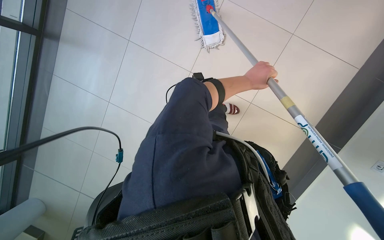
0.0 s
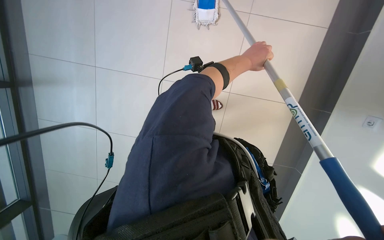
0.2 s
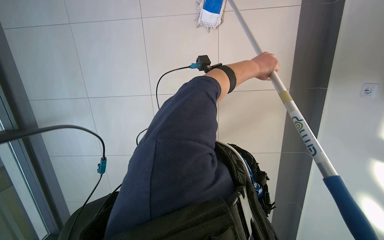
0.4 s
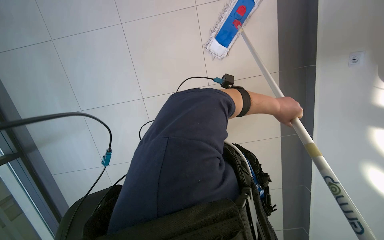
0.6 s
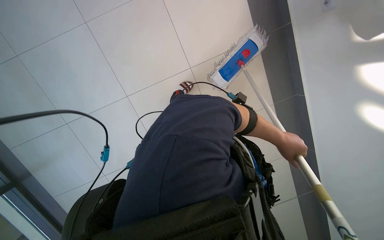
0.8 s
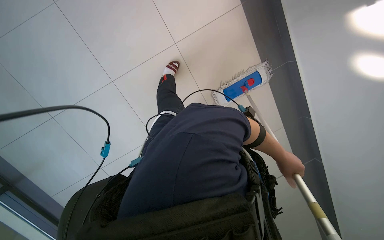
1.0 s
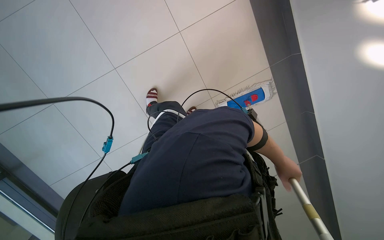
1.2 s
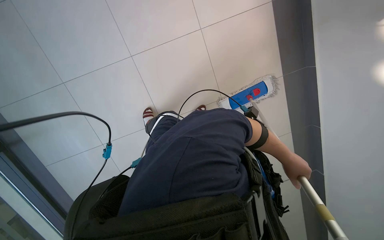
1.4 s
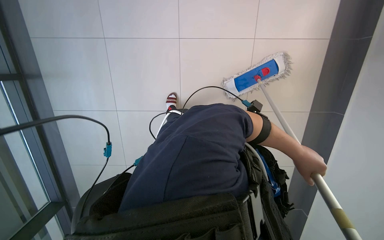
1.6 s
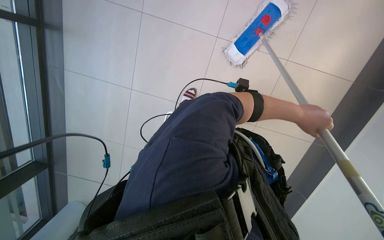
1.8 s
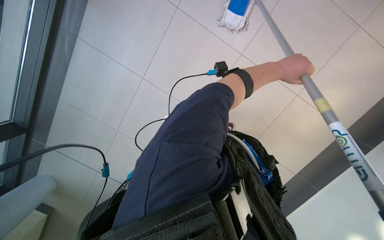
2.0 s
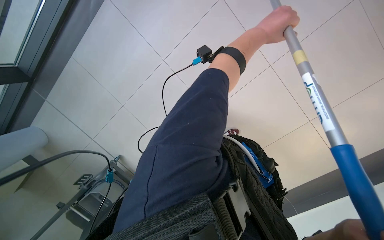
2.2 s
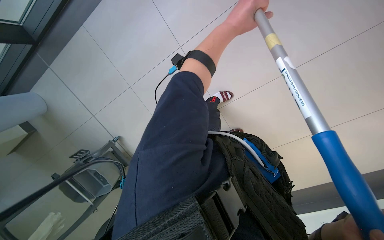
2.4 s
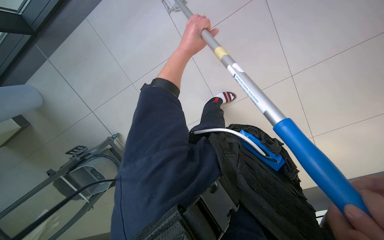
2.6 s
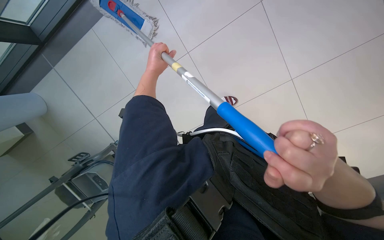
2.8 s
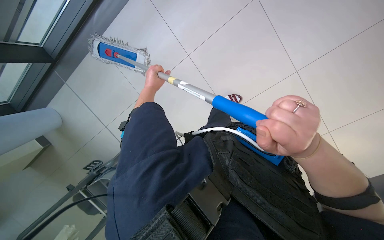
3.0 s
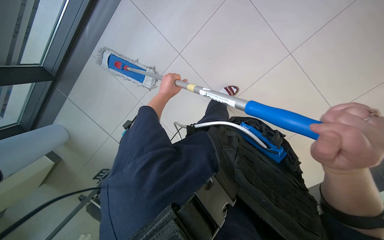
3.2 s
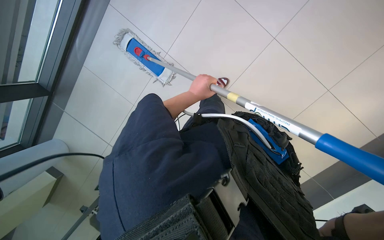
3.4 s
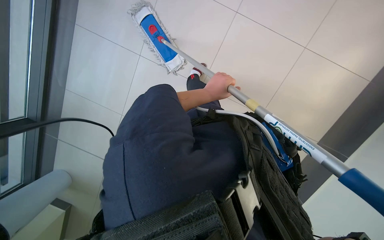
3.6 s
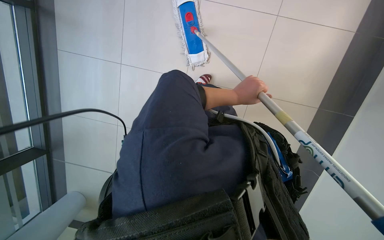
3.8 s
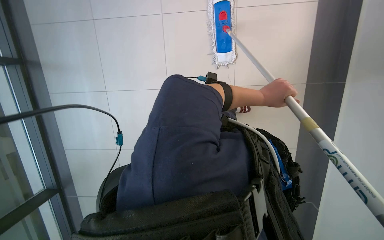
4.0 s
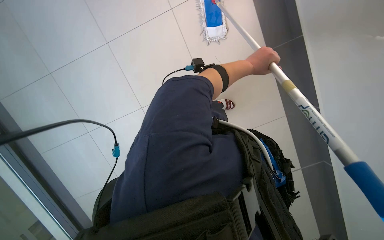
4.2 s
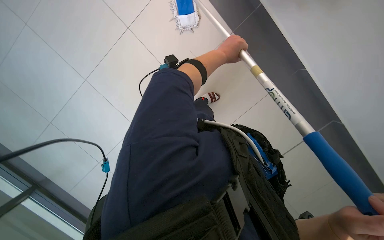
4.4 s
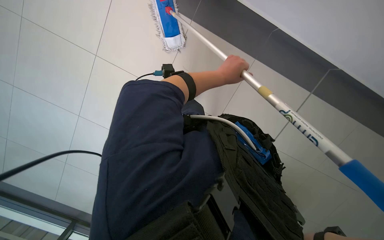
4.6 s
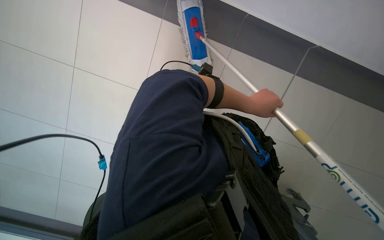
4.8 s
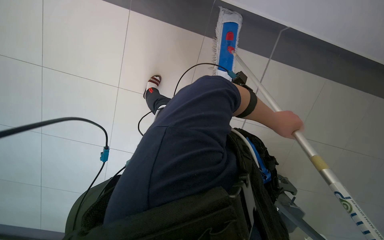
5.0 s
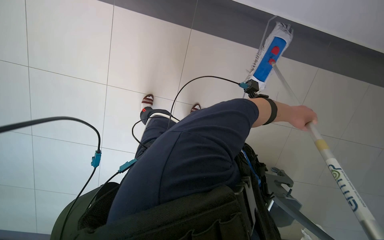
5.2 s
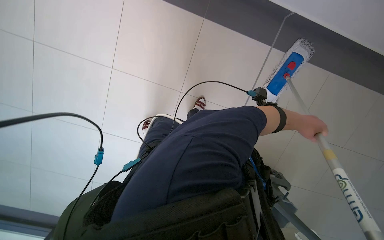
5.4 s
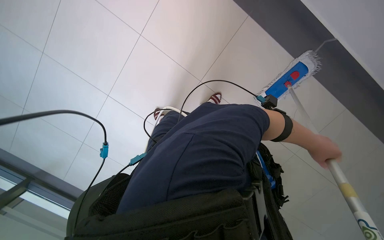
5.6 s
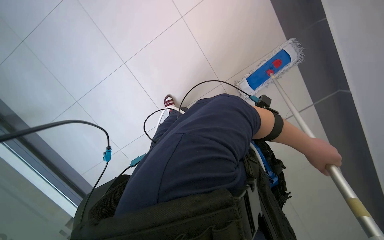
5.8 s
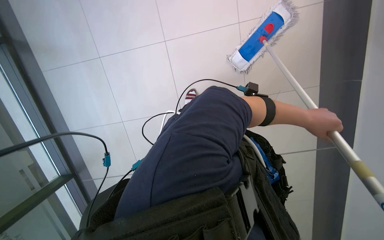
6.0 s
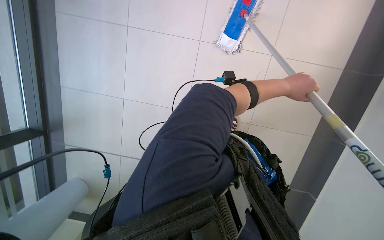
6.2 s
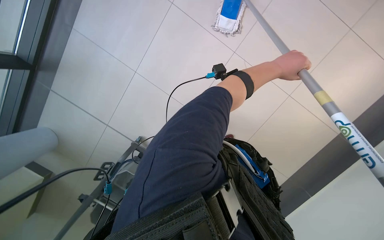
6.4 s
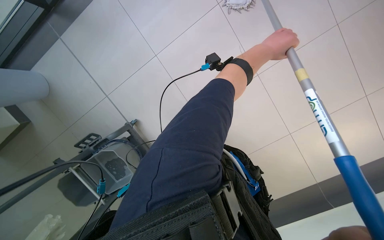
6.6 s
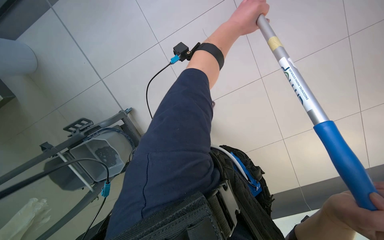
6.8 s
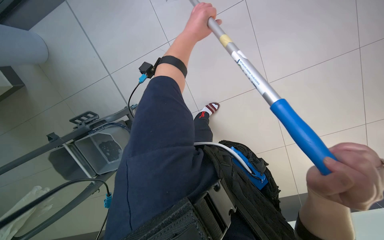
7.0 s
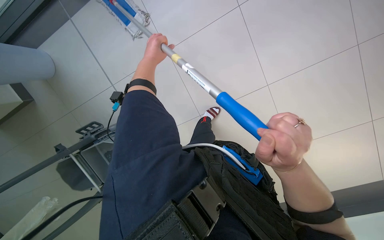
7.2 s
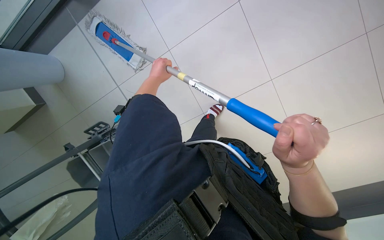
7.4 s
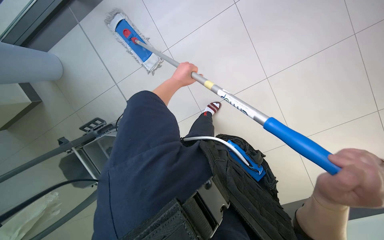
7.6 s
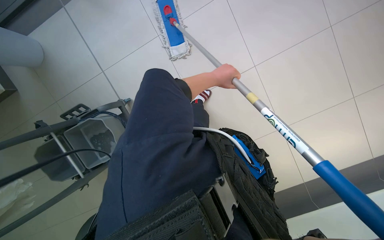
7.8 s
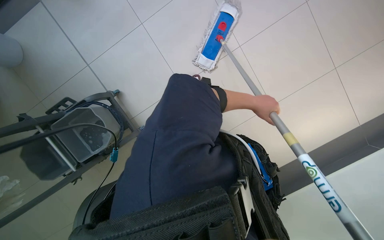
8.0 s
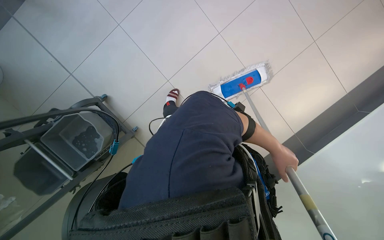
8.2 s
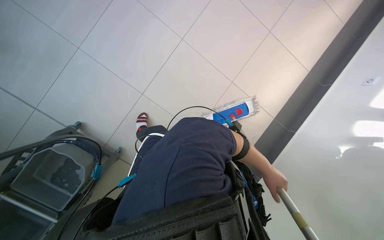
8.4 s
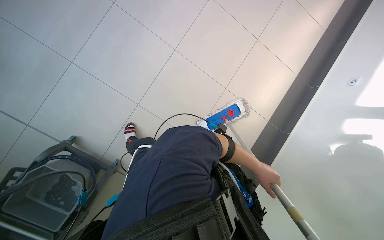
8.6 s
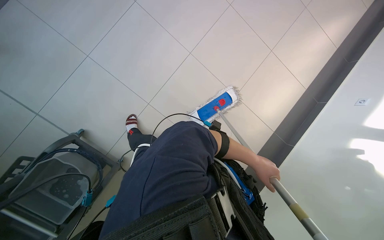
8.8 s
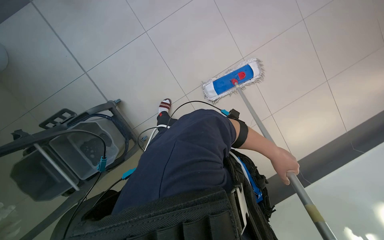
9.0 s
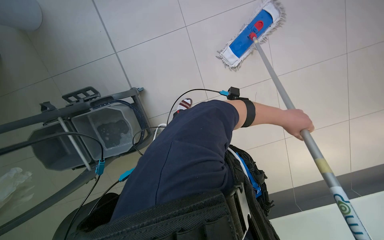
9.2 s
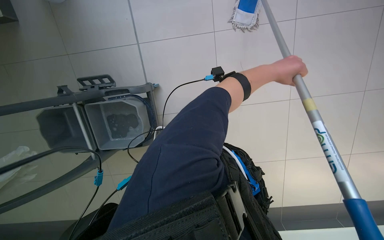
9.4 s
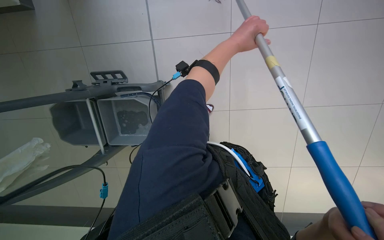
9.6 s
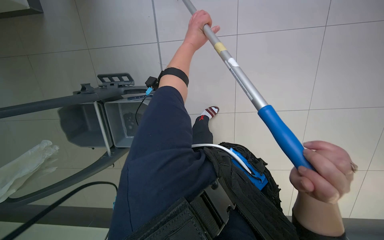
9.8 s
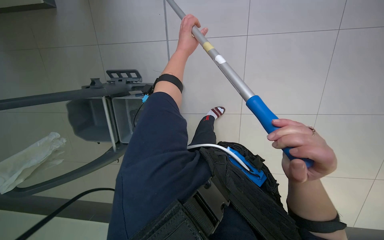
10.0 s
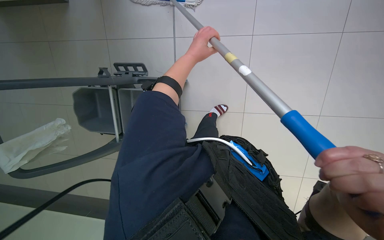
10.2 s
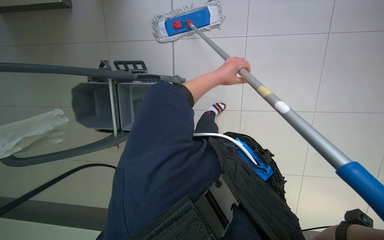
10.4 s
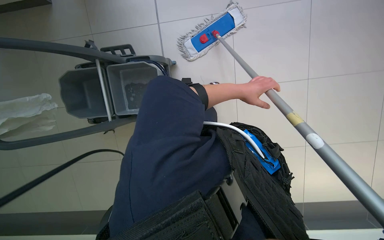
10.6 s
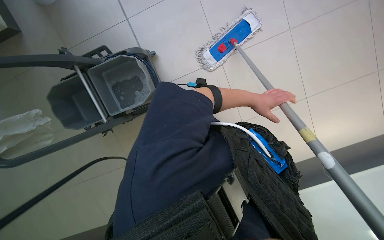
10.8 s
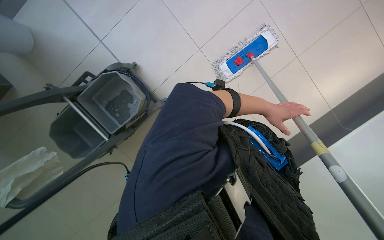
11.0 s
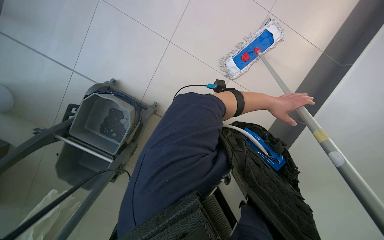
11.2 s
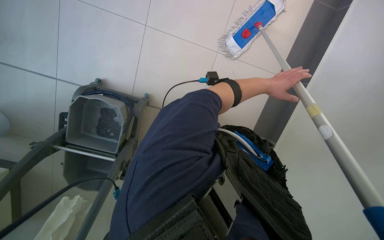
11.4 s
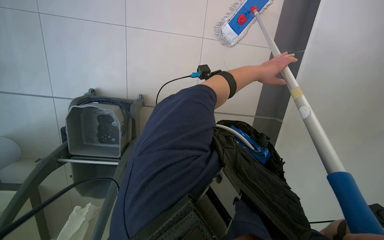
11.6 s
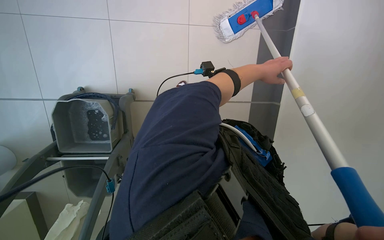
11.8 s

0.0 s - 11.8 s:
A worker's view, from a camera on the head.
Job: mopping floor.
The whole recording: Mopping tiled floor. The worker mops the tiled floor, occasionally moving the mop bucket and cleaning the mop head.
0.0 s - 1.4 s: The camera travels some 60 cm. The scene turns roughly 25 degrees clockwise in the picture.
1.4 s - 3.0 s: The view tips downward by some 15 degrees. The left hand goes approximately 40 cm to the left.
3.0 s - 4.4 s: The left hand goes about 35 cm to the right.
4.4 s - 6.0 s: The camera travels roughly 60 cm. The head rotates about 30 degrees to the left.
6.0 s - 7.4 s: The camera is aimed about 20 degrees further to the left. The left hand heads to the left, covering roughly 40 cm.
7.4 s - 8.8 s: The left hand moves to the right and down the picture, roughly 50 cm.
8.8 s - 10.4 s: The wearer looks about 30 degrees further to the left. The left hand is displaced to the left and up the picture by approximately 50 cm.
10.4 s - 11.8 s: Everything in view rotates roughly 25 degrees counterclockwise. The left hand heads to the right and farther from the camera, covering approximately 25 cm.

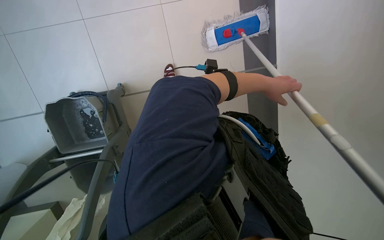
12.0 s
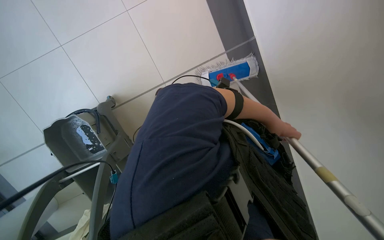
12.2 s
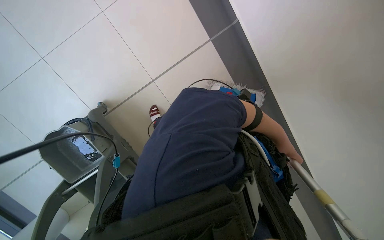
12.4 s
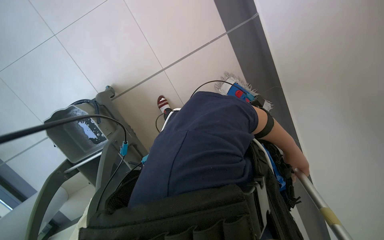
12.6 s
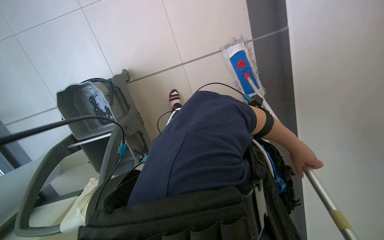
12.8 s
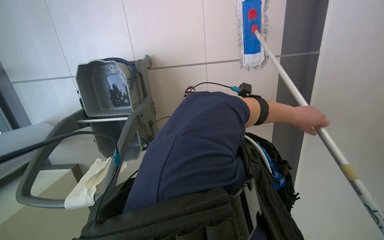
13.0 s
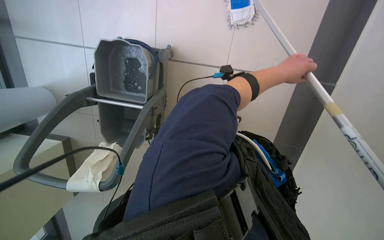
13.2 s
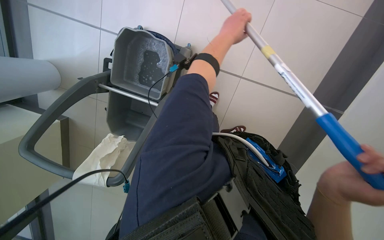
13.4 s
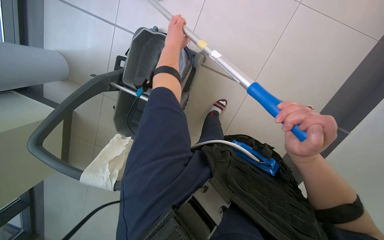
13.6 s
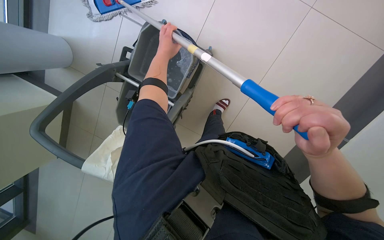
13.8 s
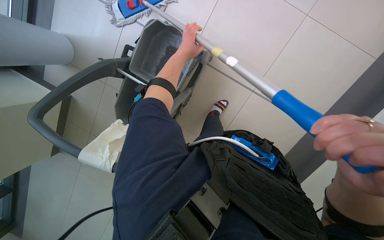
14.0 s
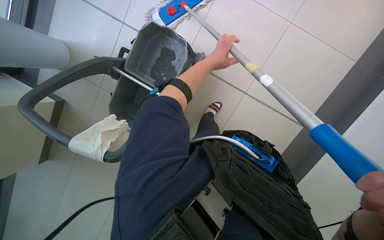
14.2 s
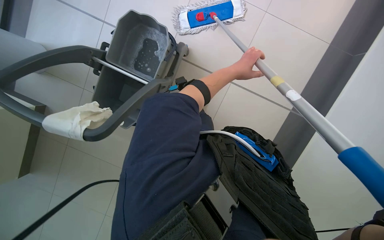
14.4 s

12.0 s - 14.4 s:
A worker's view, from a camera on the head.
Job: mopping floor.
The whole recording: Mopping tiled floor. The worker mops the tiled floor, occasionally moving the mop bucket and cleaning the mop head.
12.0 s - 13.2 s: Everything in view rotates about 35 degrees clockwise. The left hand moves nearer to the camera, roughly 15 cm.
13.2 s - 14.4 s: The left hand is displaced farther from the camera by approximately 10 cm, and goes to the left and returns, roughly 50 cm each way.

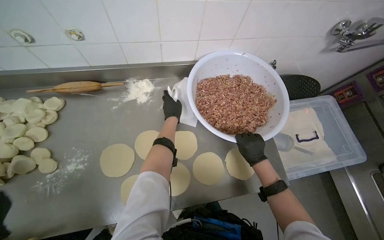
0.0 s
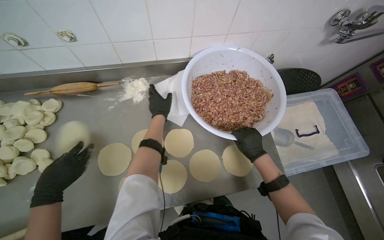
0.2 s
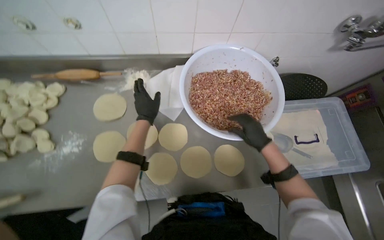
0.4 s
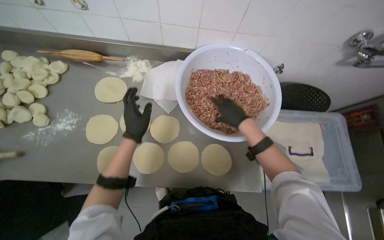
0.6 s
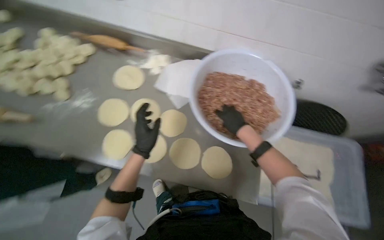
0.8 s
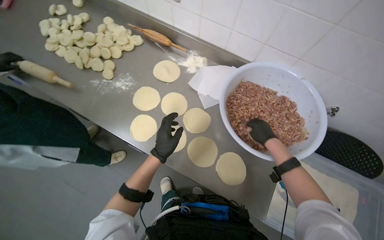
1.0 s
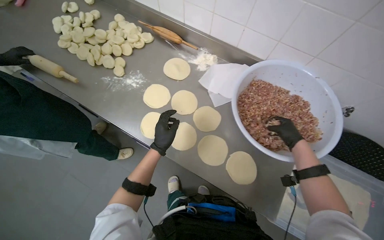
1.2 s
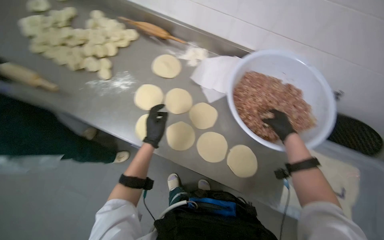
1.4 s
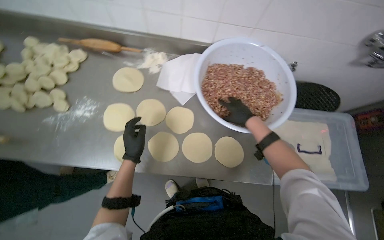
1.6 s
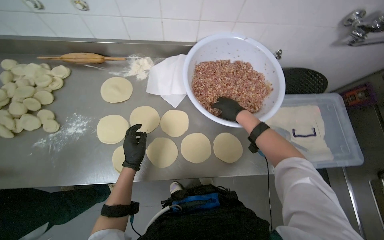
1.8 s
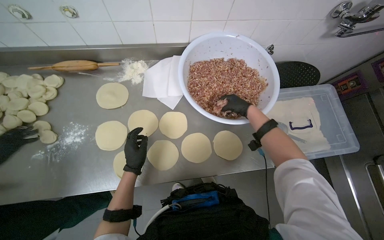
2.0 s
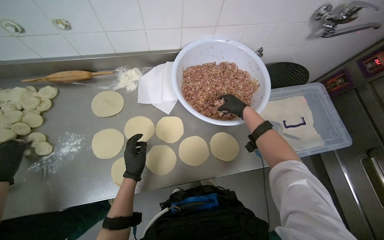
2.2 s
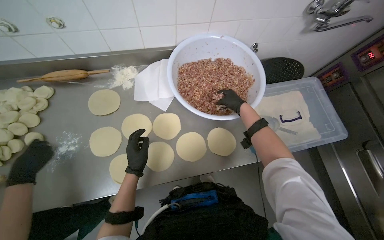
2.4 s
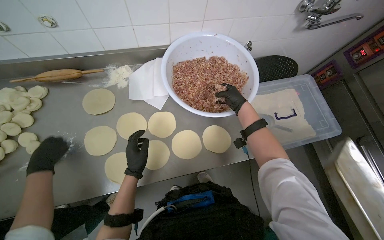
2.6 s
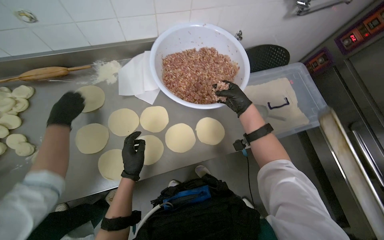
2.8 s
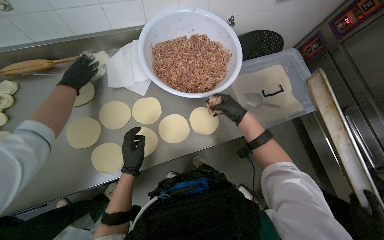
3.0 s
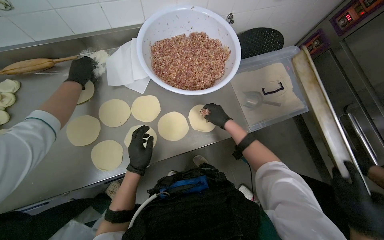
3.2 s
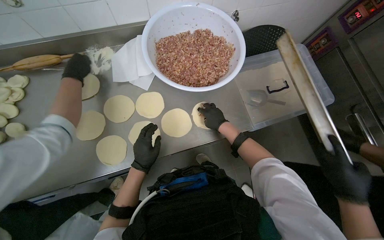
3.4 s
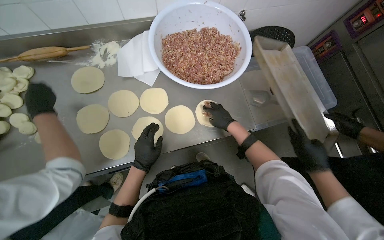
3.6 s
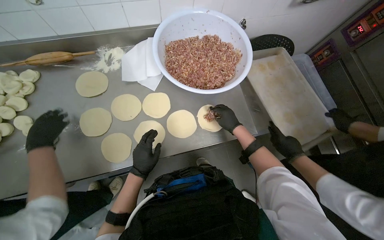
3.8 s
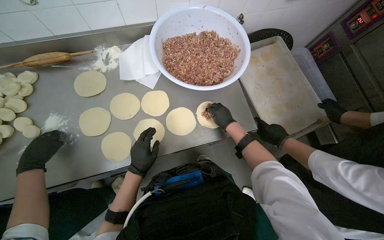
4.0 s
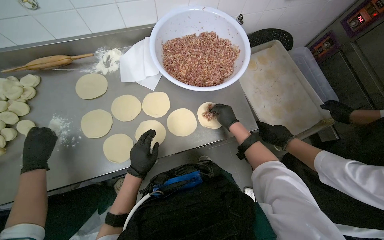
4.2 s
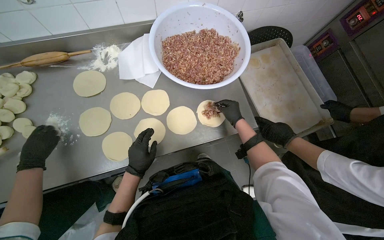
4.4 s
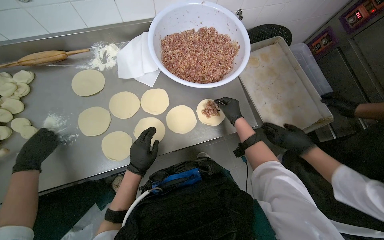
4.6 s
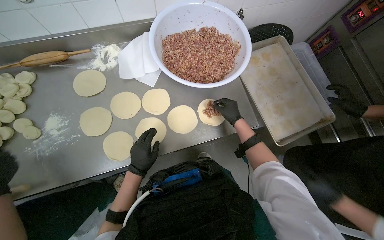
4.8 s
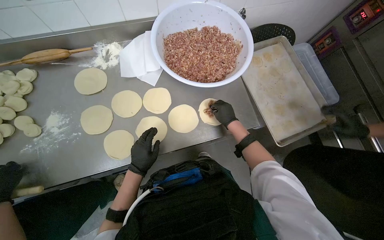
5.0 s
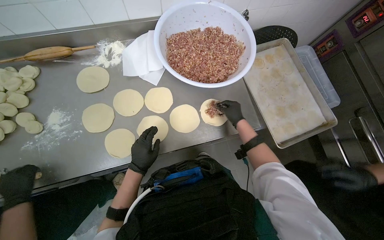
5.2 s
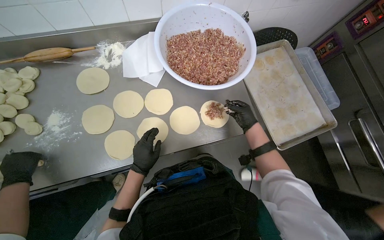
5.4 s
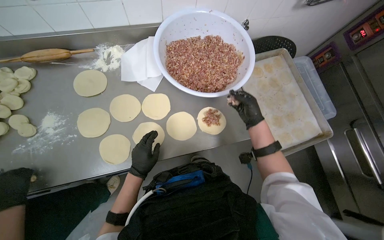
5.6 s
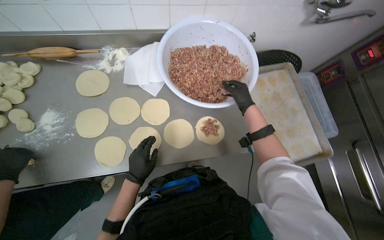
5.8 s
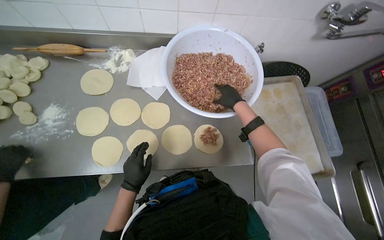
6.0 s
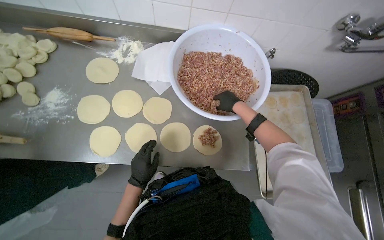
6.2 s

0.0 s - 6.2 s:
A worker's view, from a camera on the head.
Job: preparing food.
The whole recording: Placing meat filling onto dough circles. The worker scoops meat filling and places it onto the center of the flattened dough circles.
0.0 s - 1.6 s: The left hand moves down the picture and to the left, about 30 cm, while the right hand travels up the picture by about 10 cm, and moves approximately 15 cm to the right and comes back.
3.2 s - 4.6 s: The hands stay close to where they were, moving slightly.
4.6 s - 6.2 s: The right hand shifts about 25 cm up the picture.
